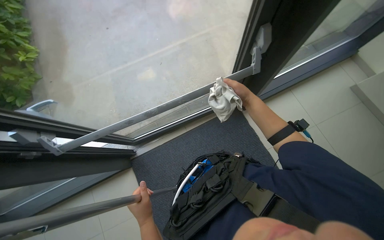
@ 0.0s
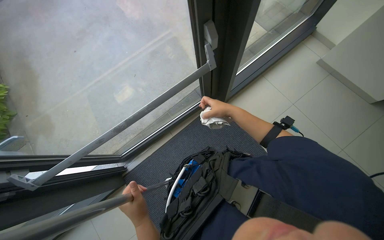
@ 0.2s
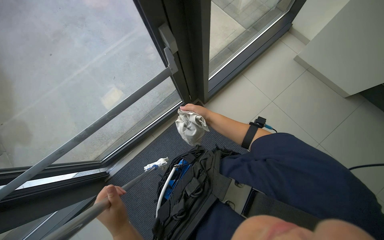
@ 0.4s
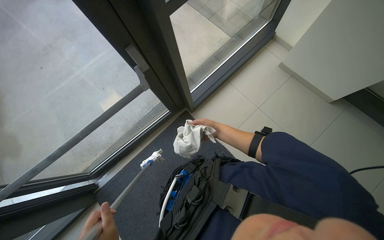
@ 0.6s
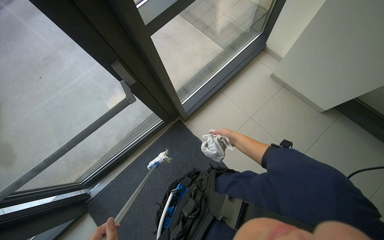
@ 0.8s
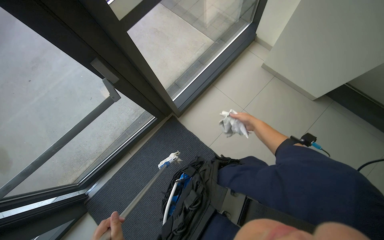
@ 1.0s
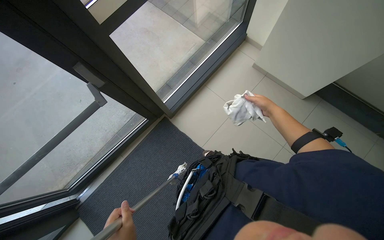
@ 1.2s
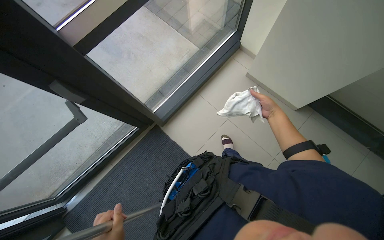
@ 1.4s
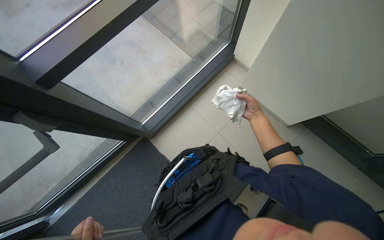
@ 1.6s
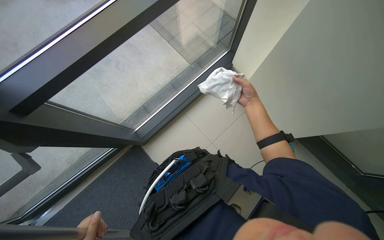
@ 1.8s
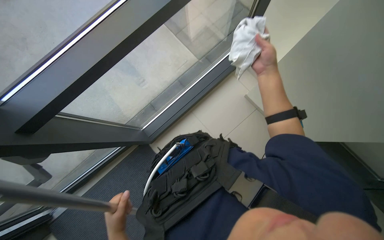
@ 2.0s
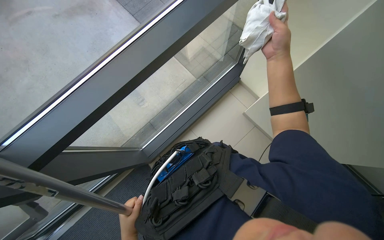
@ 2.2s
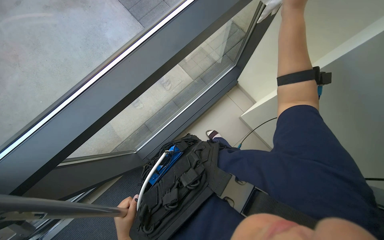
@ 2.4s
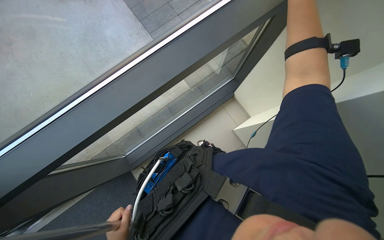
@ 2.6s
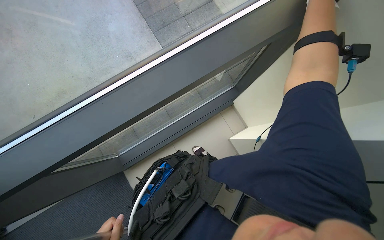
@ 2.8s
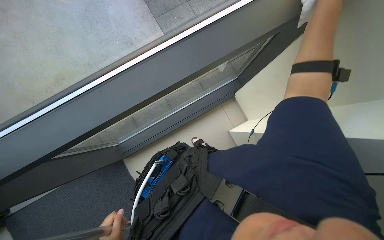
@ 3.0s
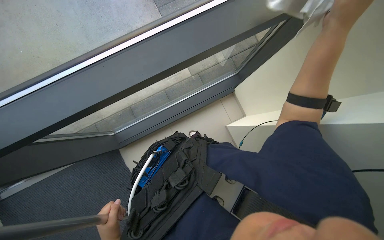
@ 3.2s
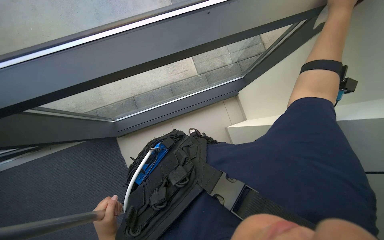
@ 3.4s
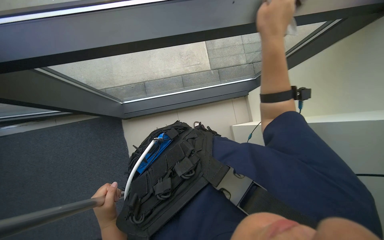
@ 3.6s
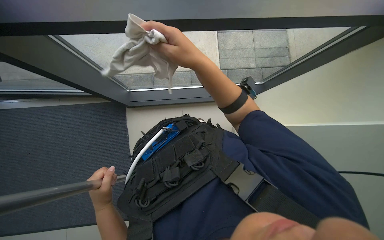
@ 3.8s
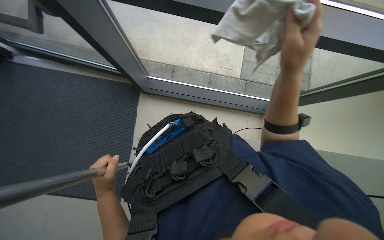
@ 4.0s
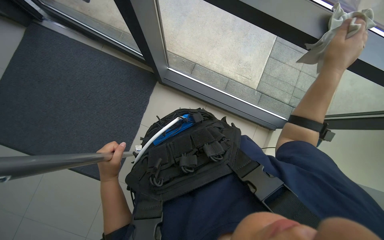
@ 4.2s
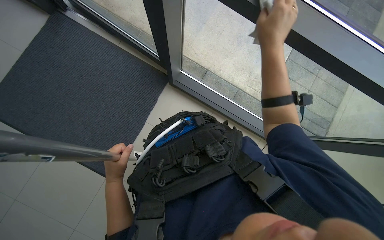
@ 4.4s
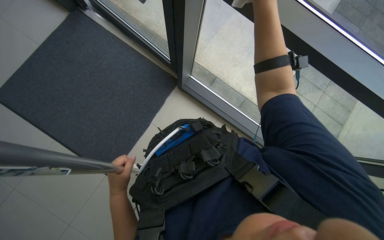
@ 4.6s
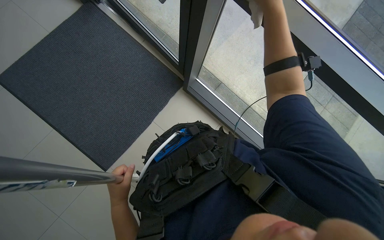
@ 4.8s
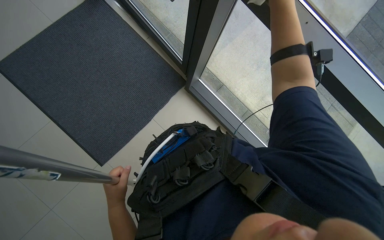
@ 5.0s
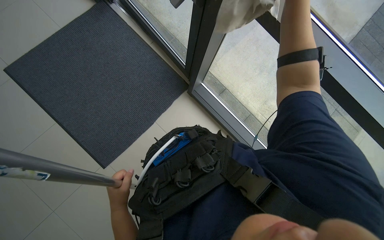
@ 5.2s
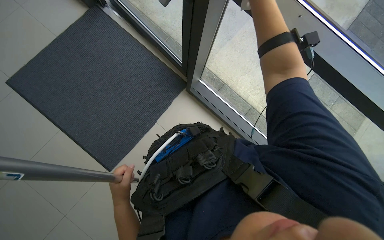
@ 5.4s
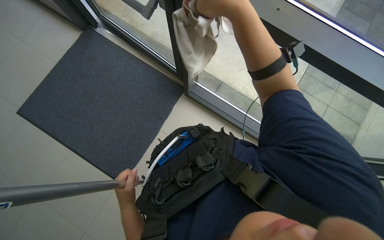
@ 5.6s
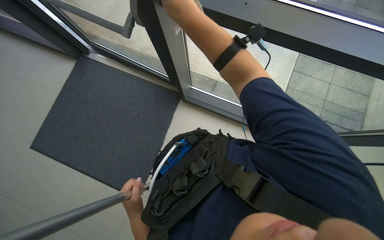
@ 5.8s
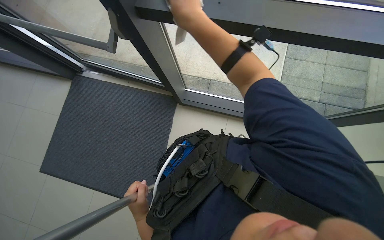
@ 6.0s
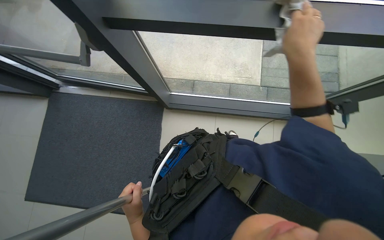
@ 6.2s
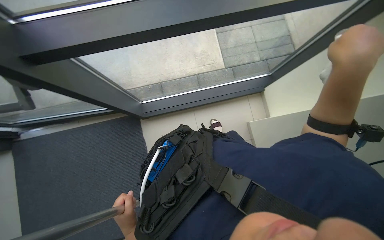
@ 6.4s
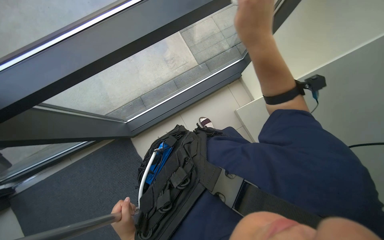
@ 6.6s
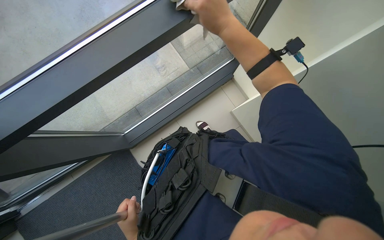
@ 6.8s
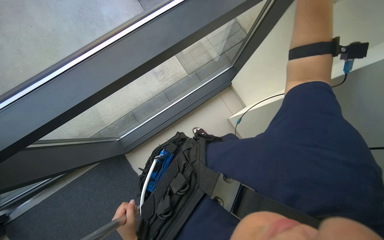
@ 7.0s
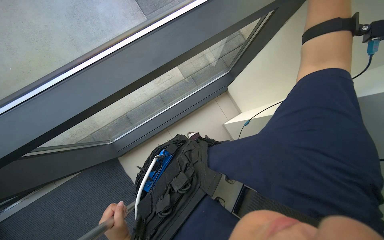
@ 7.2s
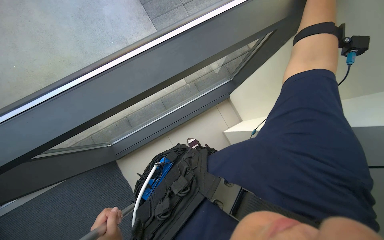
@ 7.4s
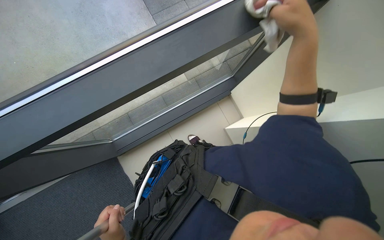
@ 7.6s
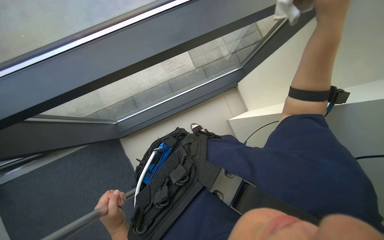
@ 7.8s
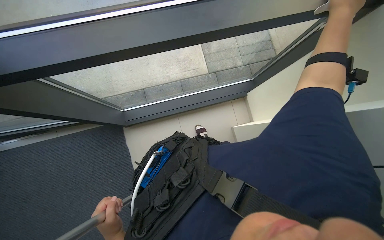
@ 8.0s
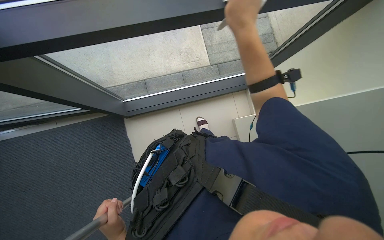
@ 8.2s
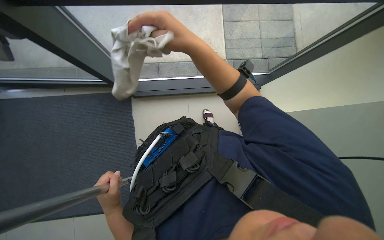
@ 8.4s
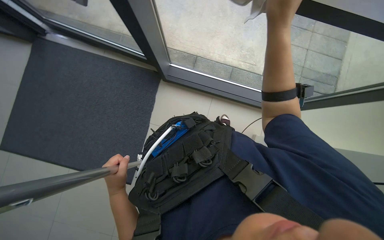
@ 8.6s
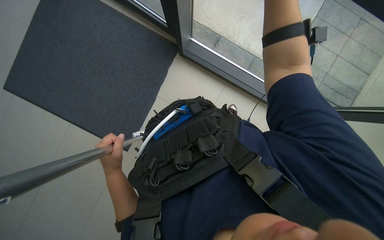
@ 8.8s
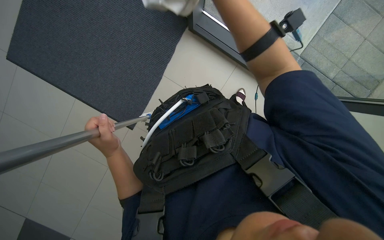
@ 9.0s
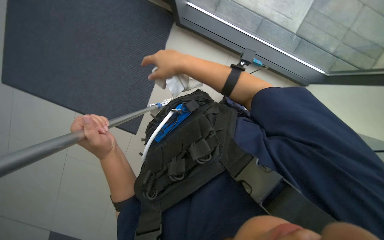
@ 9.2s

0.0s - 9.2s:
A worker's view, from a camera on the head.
Job: cleaning windows.
The whole recording: Wiping glass door frame with cloth. The worker wipes the glass door frame with a cloth.
0.0s - 1.6s: The wearer moves roughly 70 cm. The head turns to the right by approximately 20 degrees.
3.0s - 4.6s: The scene rotates clockwise by approximately 40 degrees.
4.6s - 6.2s: The scene turns roughly 30 degrees counterclockwise in the picture.
6.2s - 7.6s: The wearer moves some 50 cm. The scene turns some 40 degrees counterclockwise in the picture.
7.6s - 9.2s: The camera is carried roughly 40 cm. The head turns to the left by approximately 35 degrees. The camera pitches downward, by some 20 degrees.

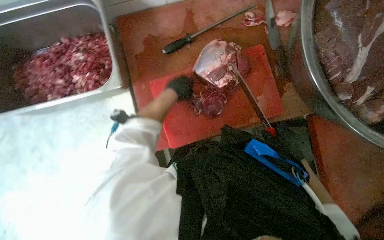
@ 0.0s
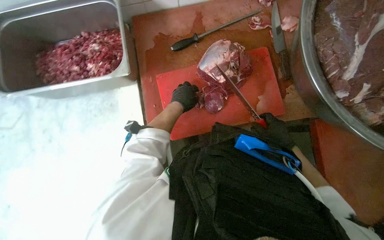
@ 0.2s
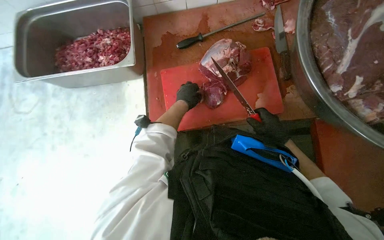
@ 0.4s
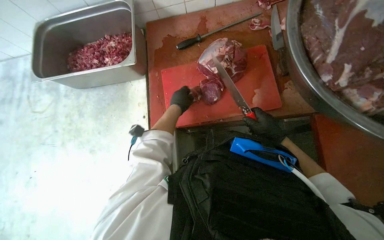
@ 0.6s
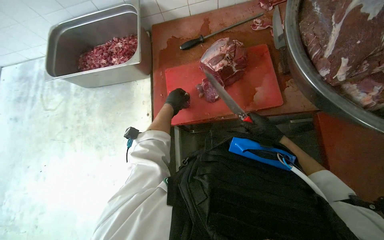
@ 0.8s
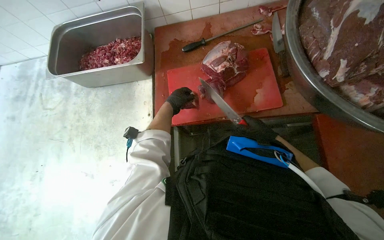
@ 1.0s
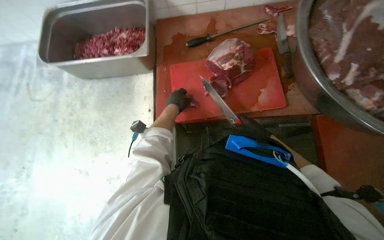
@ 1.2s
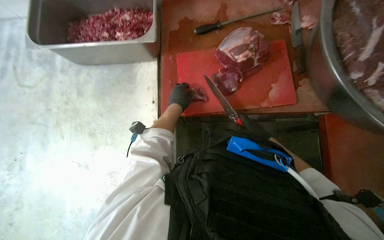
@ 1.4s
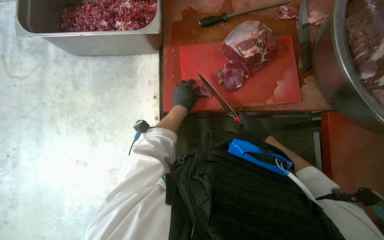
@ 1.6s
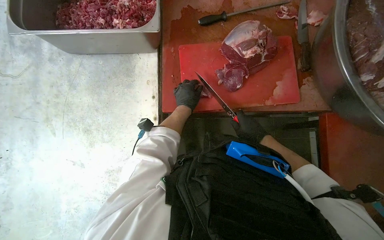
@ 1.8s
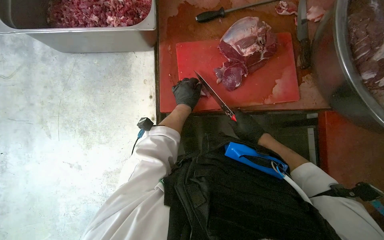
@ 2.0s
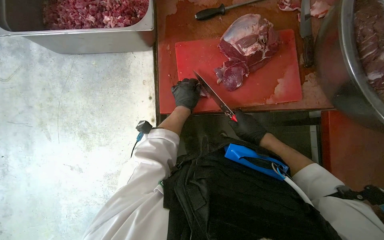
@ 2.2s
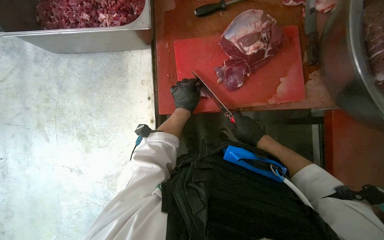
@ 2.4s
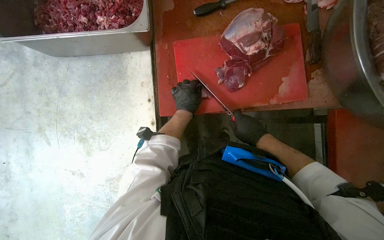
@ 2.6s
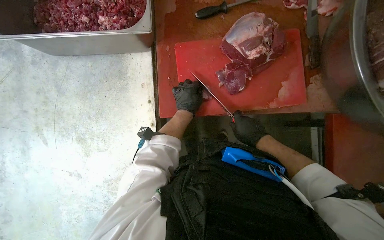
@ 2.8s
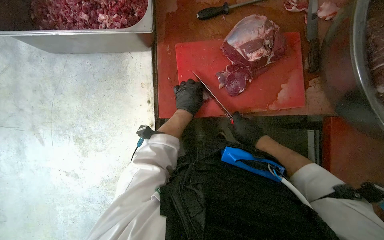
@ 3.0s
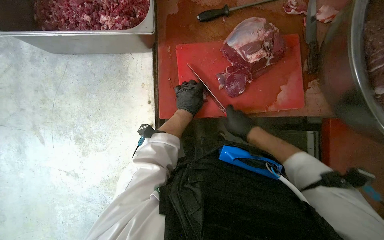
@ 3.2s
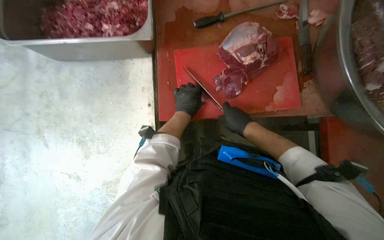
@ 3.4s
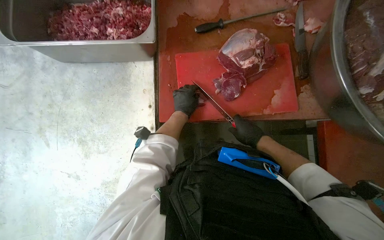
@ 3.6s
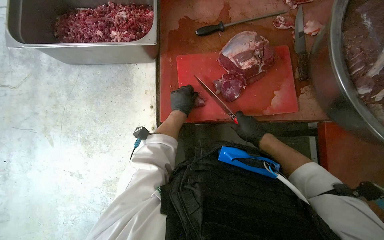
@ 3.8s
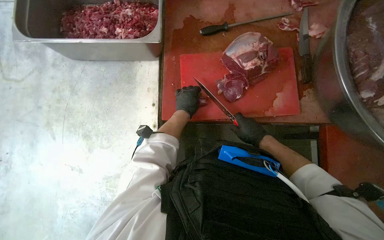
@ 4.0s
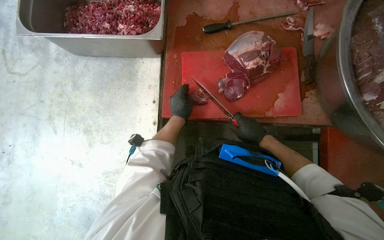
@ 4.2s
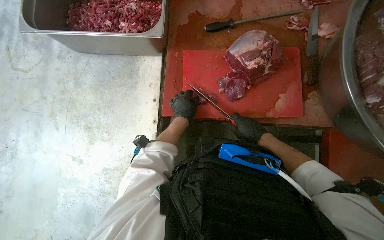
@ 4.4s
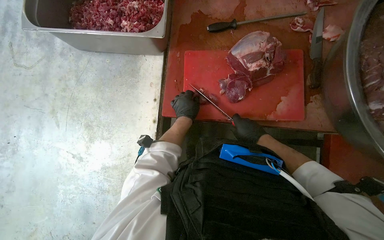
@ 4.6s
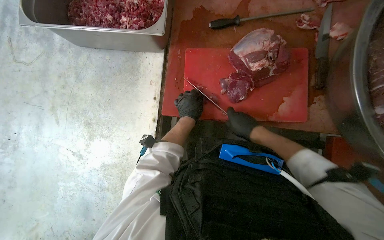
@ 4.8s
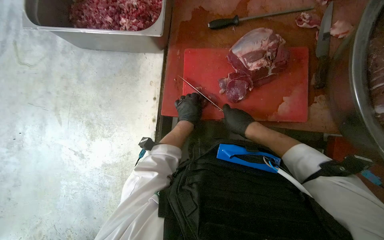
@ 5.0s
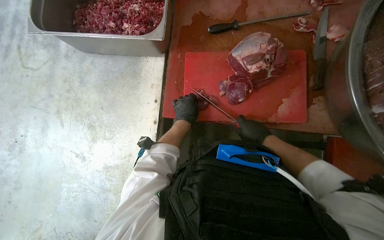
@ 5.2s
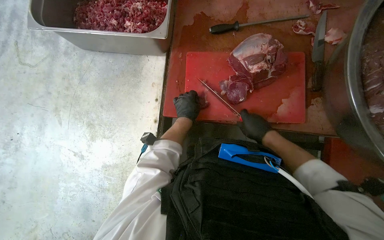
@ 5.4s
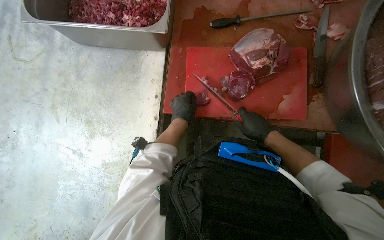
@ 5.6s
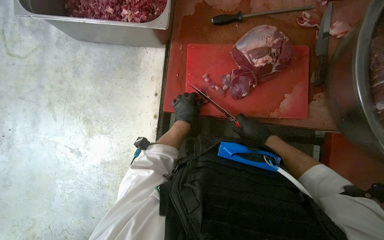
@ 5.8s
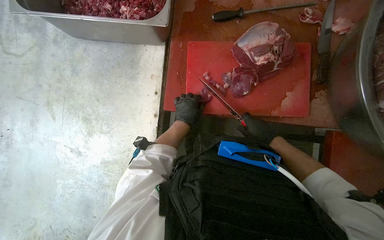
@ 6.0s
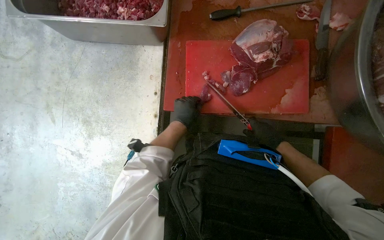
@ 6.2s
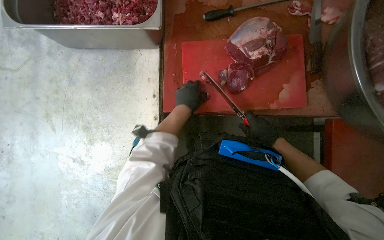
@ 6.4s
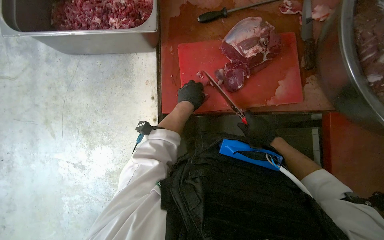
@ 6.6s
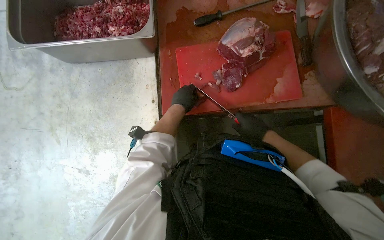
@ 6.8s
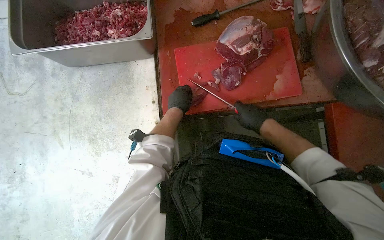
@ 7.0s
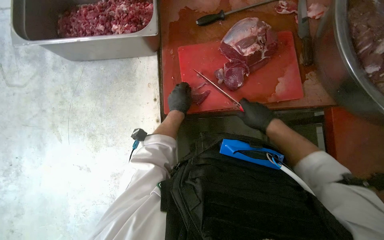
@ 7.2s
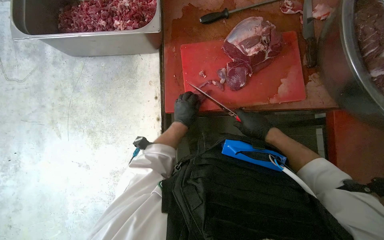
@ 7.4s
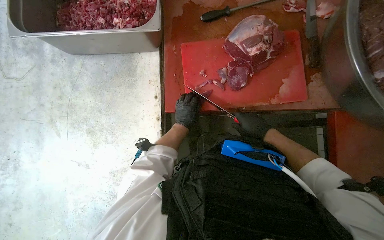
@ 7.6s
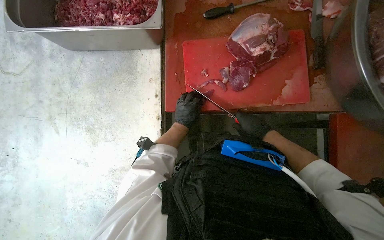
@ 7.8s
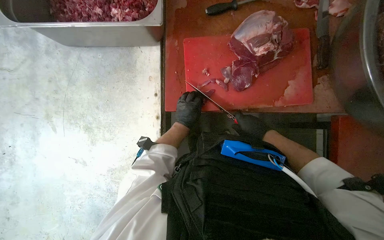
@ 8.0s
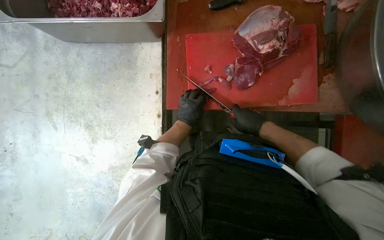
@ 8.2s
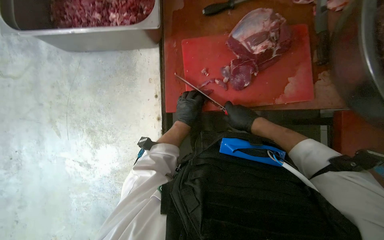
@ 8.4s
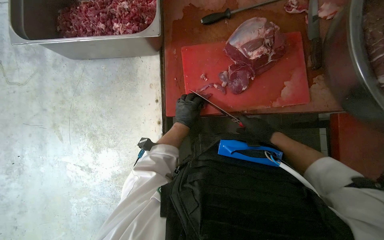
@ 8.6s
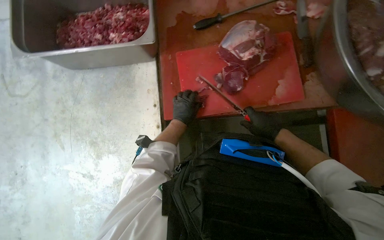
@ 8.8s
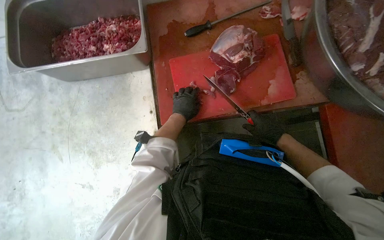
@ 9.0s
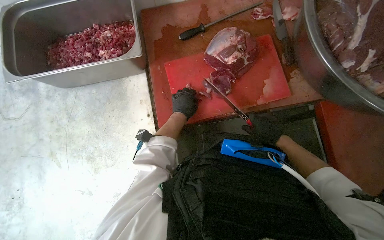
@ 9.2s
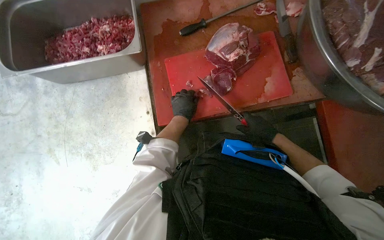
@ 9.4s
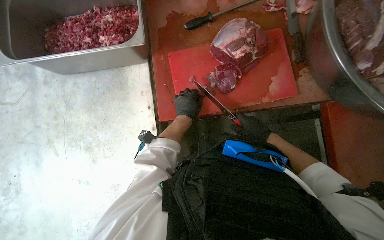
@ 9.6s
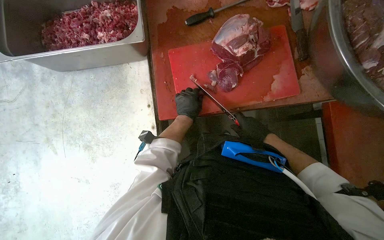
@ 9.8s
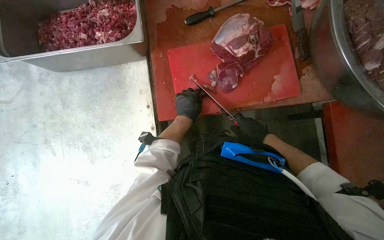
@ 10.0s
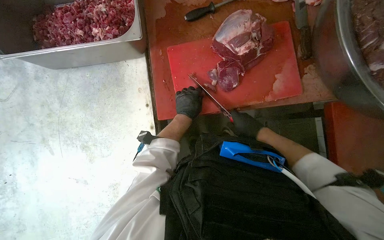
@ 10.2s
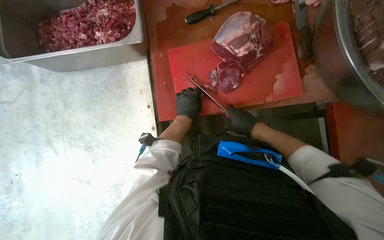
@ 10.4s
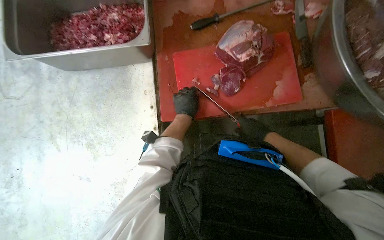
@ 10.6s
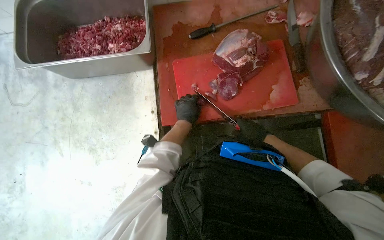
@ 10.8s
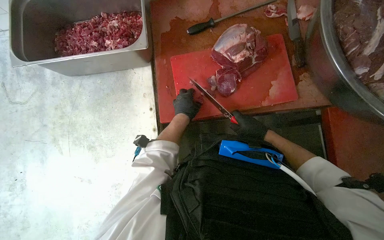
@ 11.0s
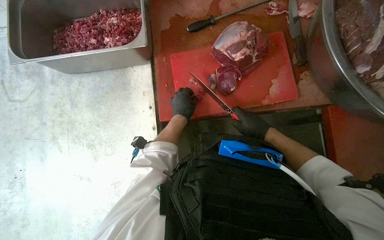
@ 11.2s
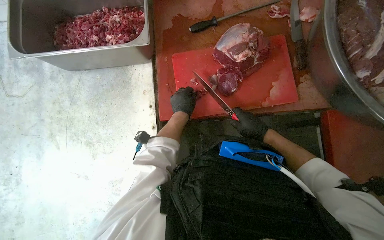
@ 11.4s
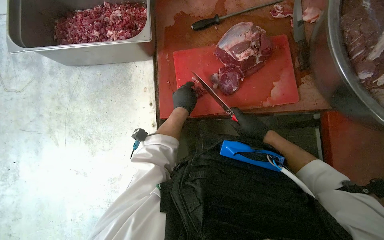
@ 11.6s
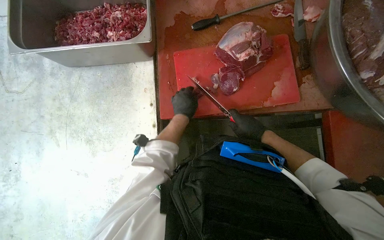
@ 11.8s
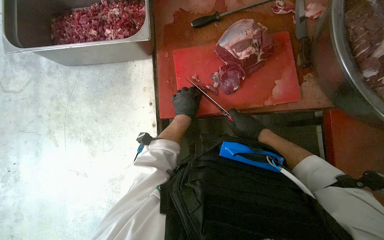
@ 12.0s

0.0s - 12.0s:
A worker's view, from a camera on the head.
Job: preparing food.
The whole recording: Cutting meat on board. The worker cuts pieces of meat on a red cutting board with a knife.
0.0s - 1.6s: The left hand goes some 25 cm down the picture.
1.6s - 3.0s: The hands stay close to where they were, moving slightly.
3.0s - 7.6s: The hands are busy where they are.
9.0s - 10.4s: The right hand heads farther from the camera, covering about 10 cm.
10.4s - 12.0s: The hands make small movements and keep their place.
